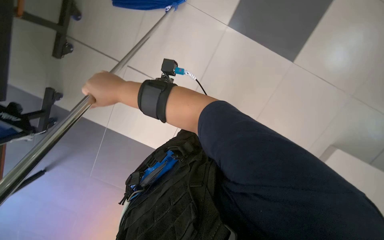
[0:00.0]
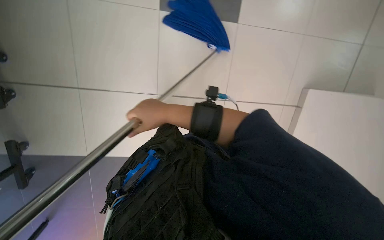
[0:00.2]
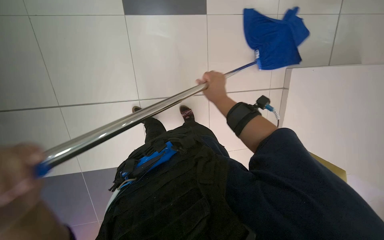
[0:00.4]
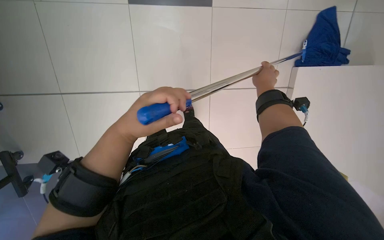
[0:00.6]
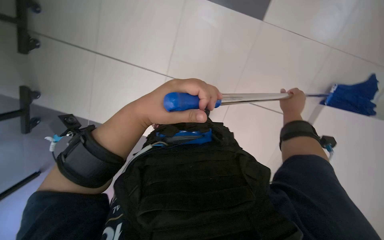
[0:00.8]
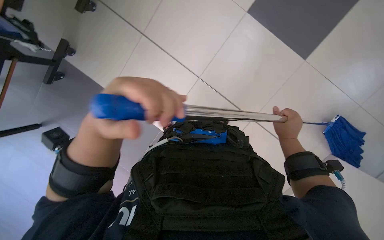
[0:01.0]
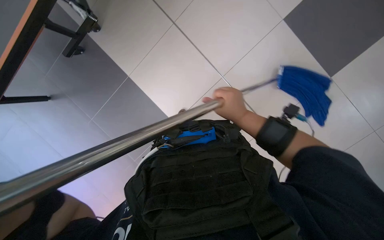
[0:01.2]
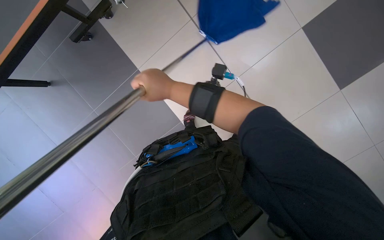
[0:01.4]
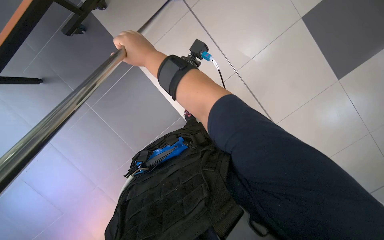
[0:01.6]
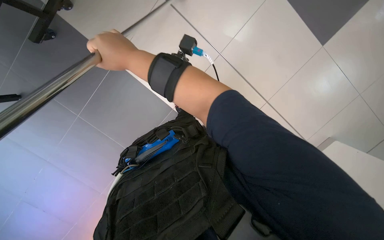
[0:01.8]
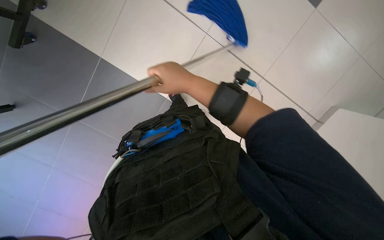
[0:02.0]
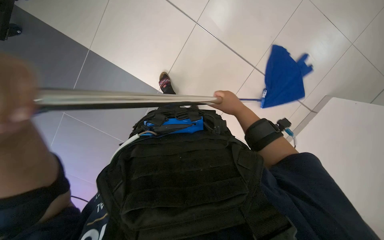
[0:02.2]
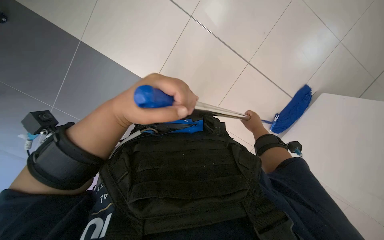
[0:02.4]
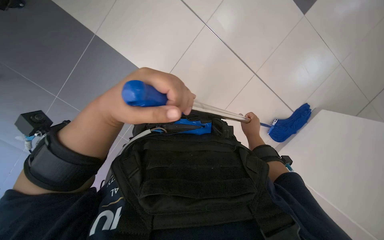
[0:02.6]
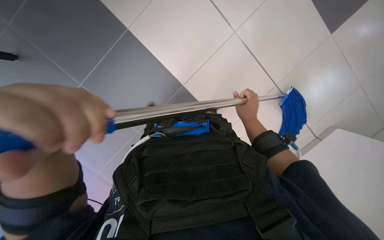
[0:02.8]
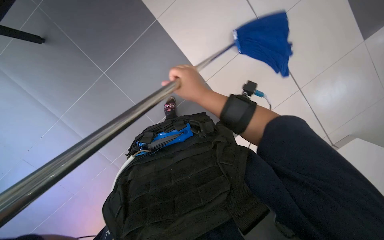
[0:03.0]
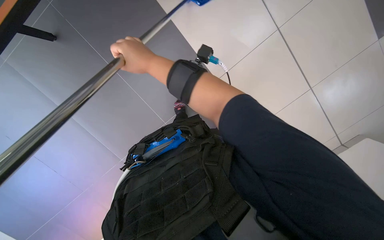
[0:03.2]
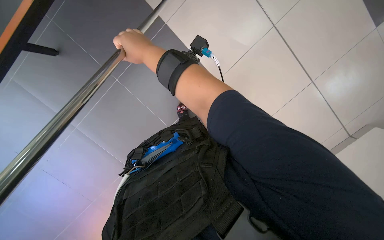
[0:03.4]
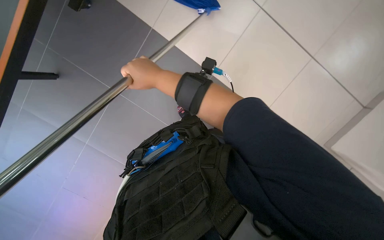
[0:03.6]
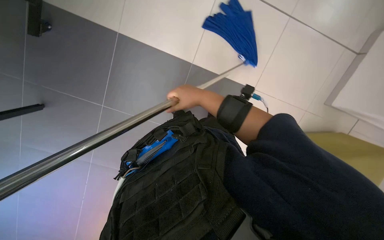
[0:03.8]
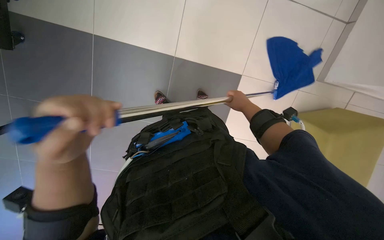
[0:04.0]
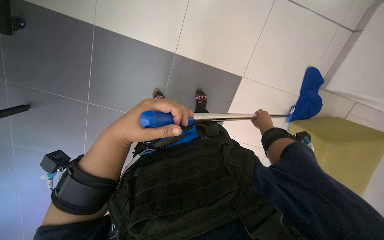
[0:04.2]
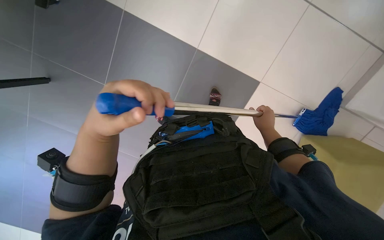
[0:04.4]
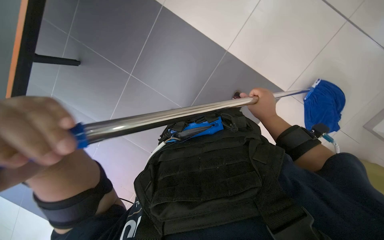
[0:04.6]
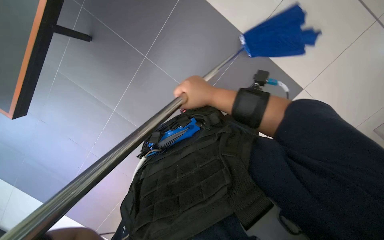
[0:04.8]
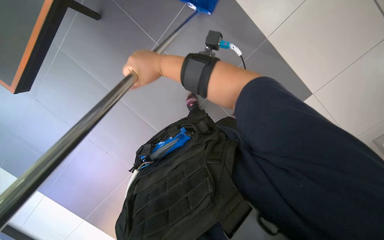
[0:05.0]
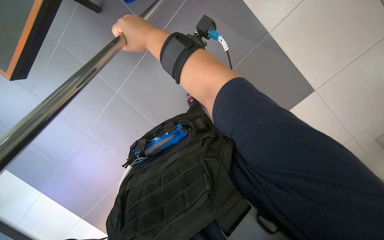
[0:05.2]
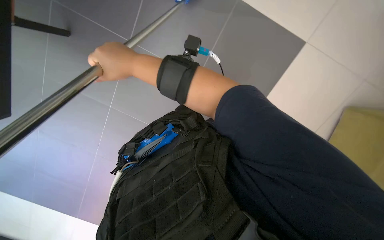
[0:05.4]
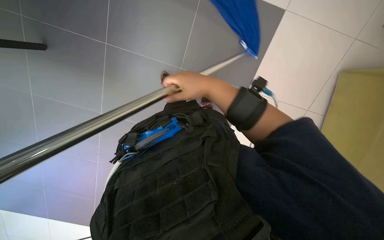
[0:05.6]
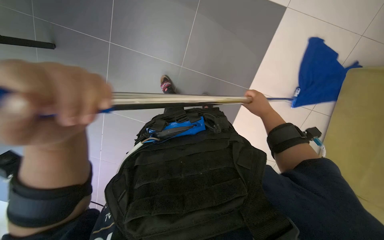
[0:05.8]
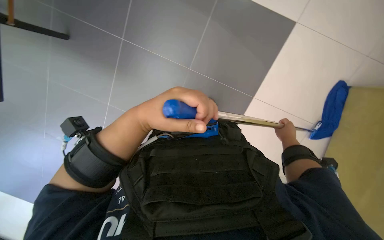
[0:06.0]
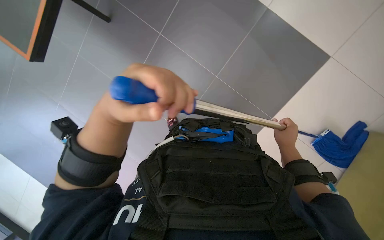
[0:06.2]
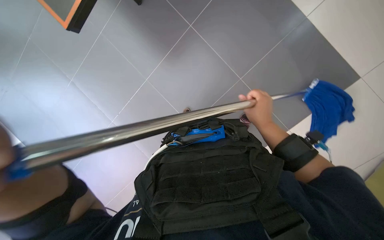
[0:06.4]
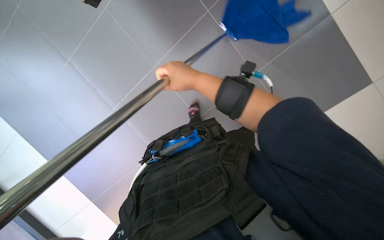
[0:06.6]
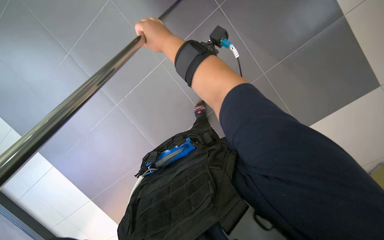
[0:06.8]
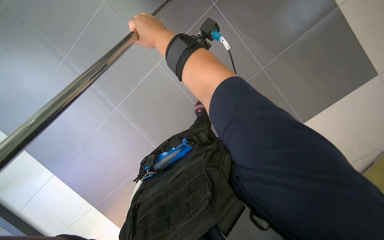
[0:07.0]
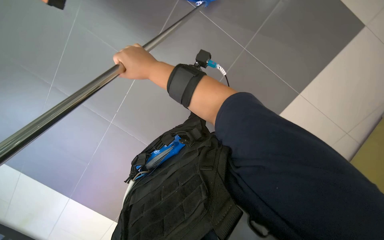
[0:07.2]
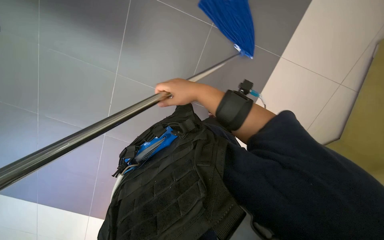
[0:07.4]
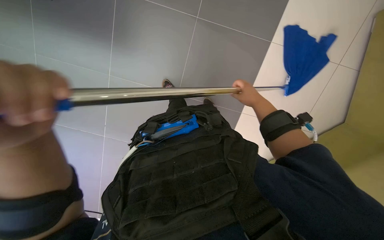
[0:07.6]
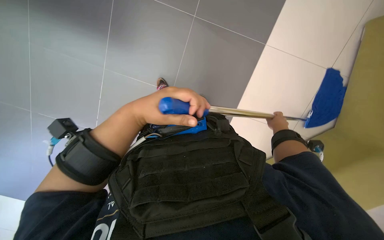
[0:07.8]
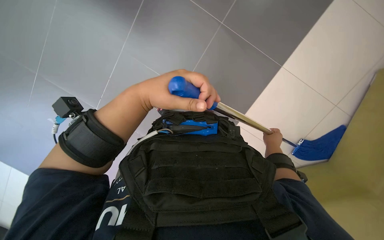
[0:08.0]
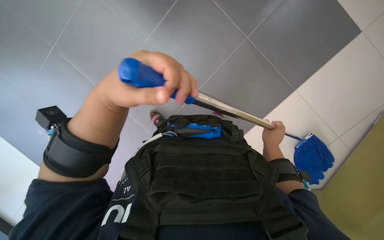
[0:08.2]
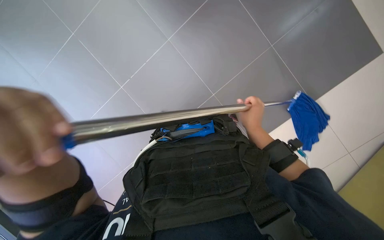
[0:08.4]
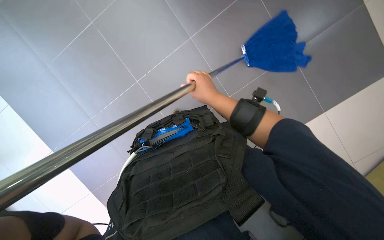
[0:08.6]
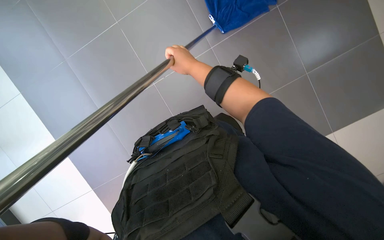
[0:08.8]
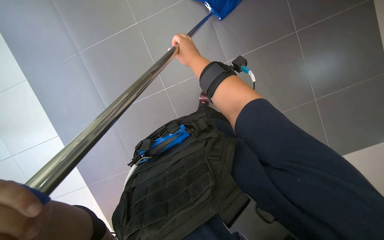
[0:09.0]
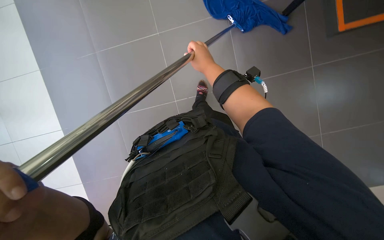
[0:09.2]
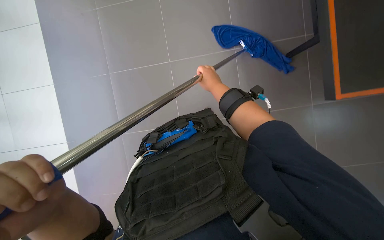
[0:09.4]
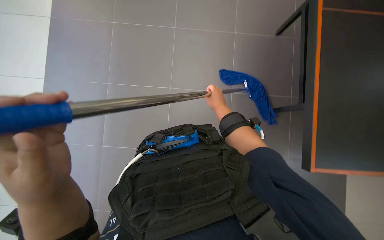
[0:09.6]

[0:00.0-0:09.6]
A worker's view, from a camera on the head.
Job: sweeping floor.
The whole recording: Sweeping the floor with mop. The worker sweeps the tiled floor using a mop.
0.0 to 1.6 s: The right hand travels to the right and back again, about 40 cm each way.
1.6 to 3.2 s: The scene rotates counterclockwise by some 35 degrees.
4.8 to 6.4 s: The right hand goes left and right, approximately 50 cm each way, reversing 2 times.
6.4 to 8.0 s: The scene rotates counterclockwise by some 25 degrees.
8.0 to 9.6 s: The wearer looks roughly 15 degrees further upward. The right hand travels to the left, up the picture and nearer to the camera by about 40 cm.

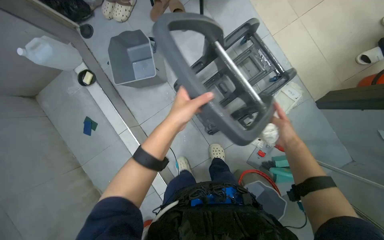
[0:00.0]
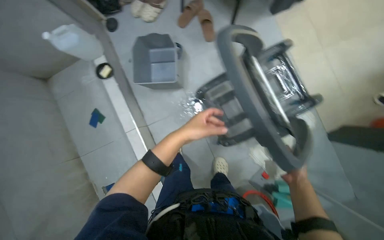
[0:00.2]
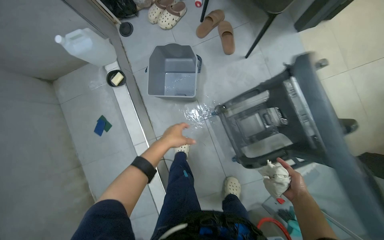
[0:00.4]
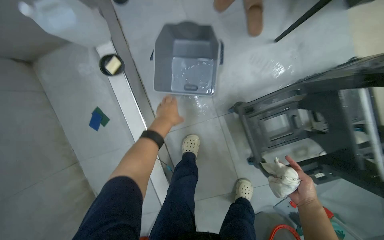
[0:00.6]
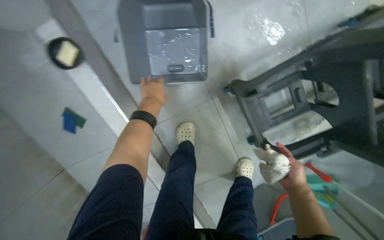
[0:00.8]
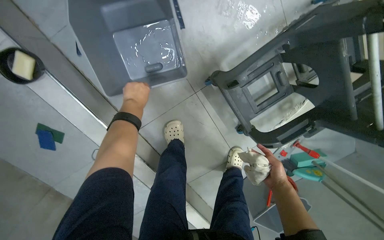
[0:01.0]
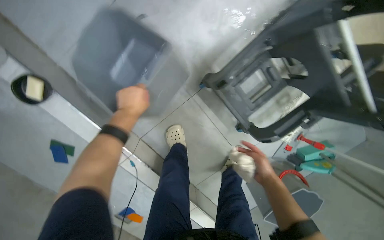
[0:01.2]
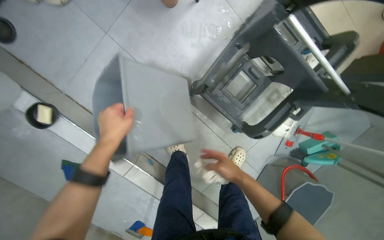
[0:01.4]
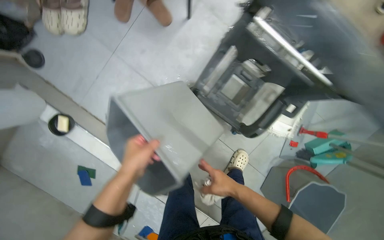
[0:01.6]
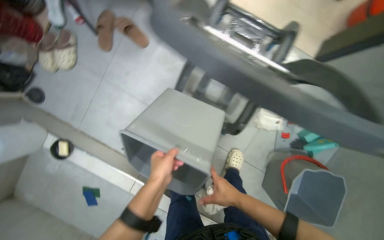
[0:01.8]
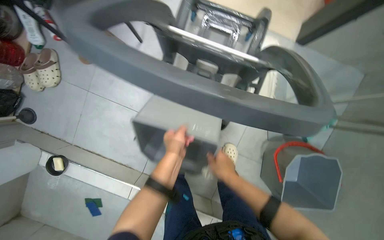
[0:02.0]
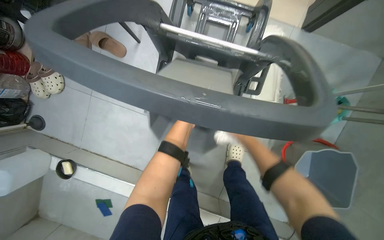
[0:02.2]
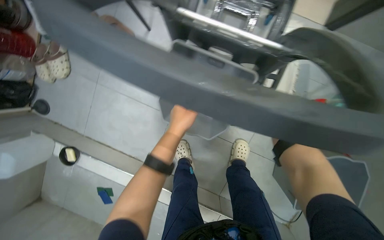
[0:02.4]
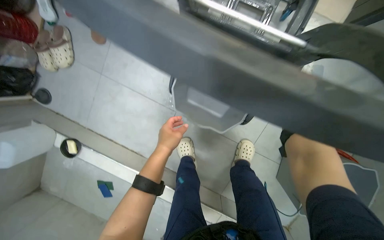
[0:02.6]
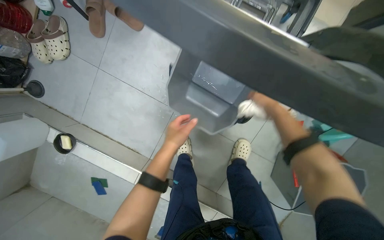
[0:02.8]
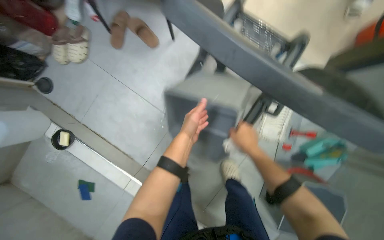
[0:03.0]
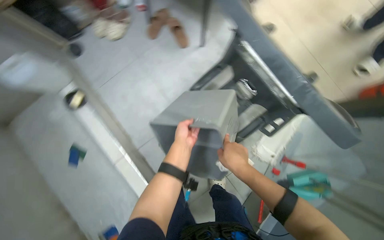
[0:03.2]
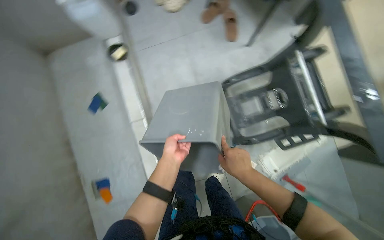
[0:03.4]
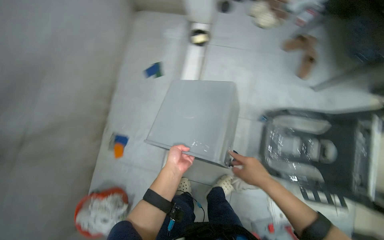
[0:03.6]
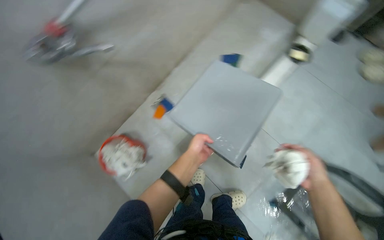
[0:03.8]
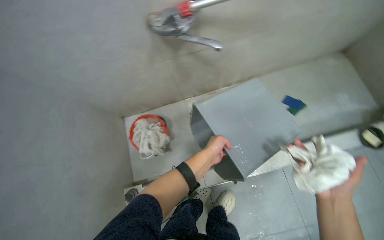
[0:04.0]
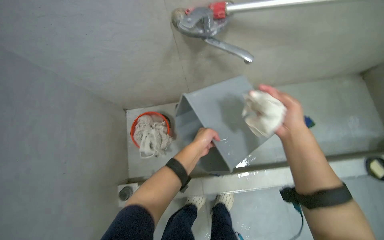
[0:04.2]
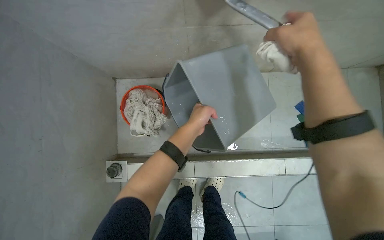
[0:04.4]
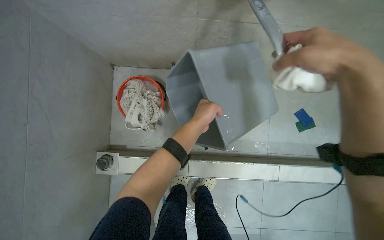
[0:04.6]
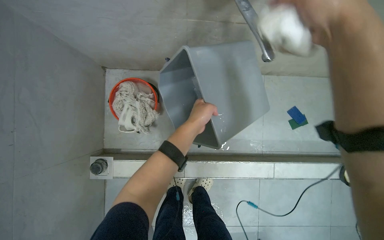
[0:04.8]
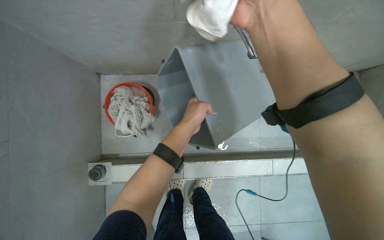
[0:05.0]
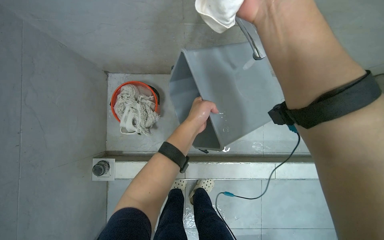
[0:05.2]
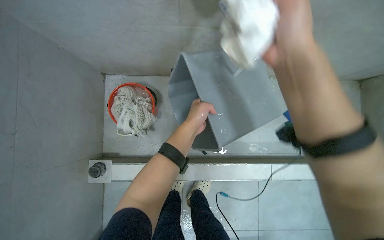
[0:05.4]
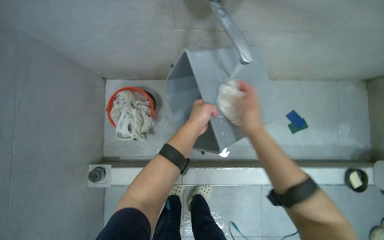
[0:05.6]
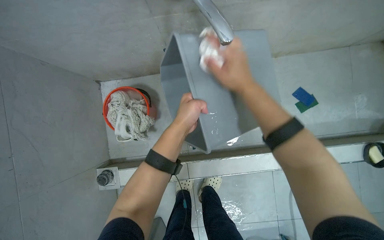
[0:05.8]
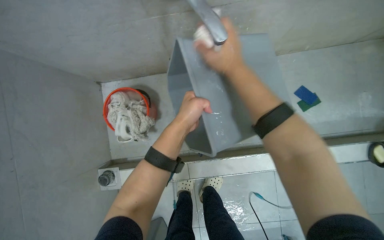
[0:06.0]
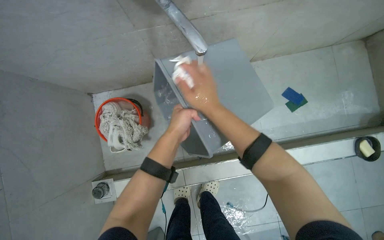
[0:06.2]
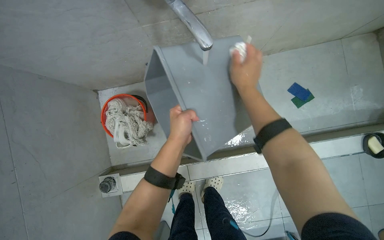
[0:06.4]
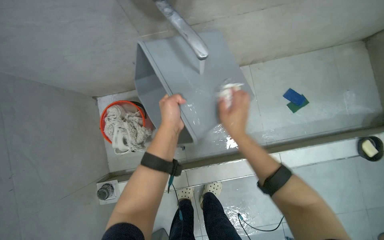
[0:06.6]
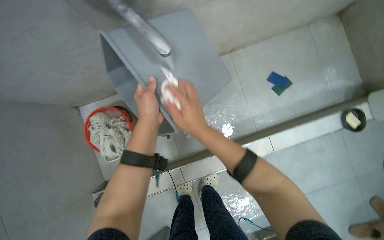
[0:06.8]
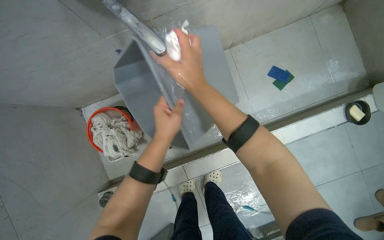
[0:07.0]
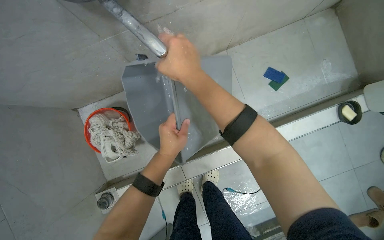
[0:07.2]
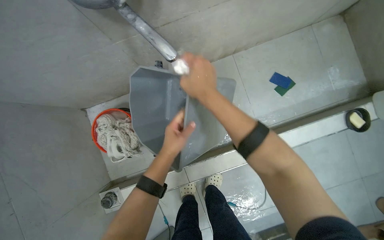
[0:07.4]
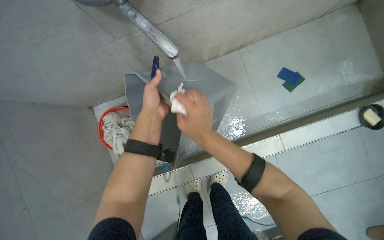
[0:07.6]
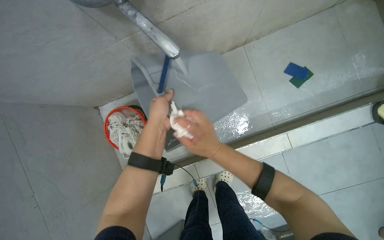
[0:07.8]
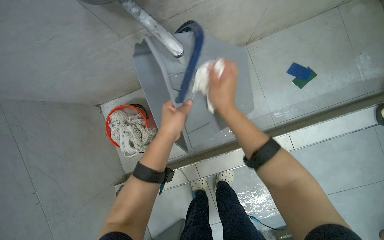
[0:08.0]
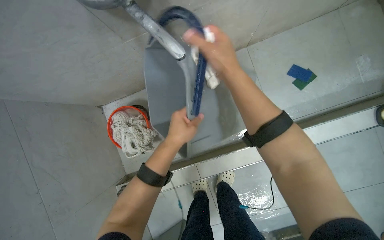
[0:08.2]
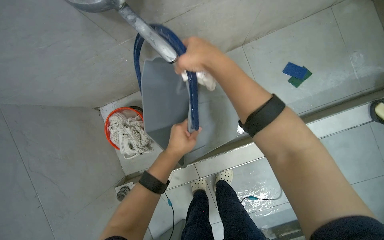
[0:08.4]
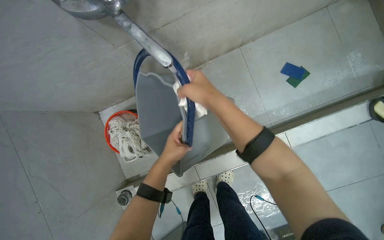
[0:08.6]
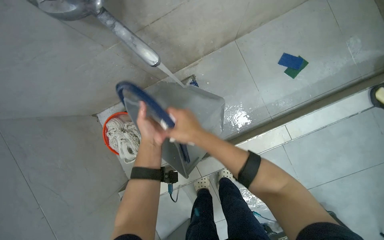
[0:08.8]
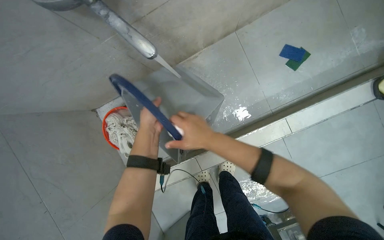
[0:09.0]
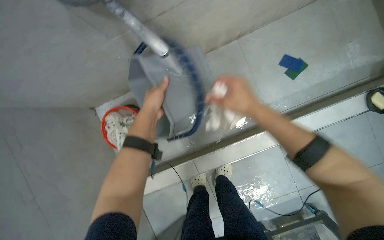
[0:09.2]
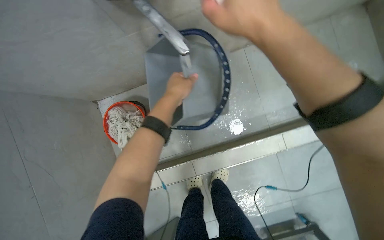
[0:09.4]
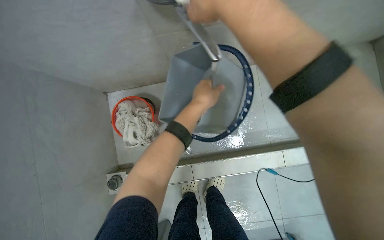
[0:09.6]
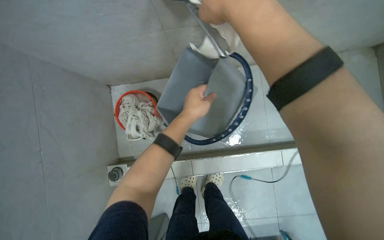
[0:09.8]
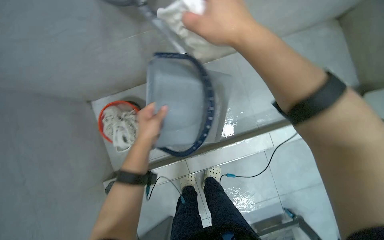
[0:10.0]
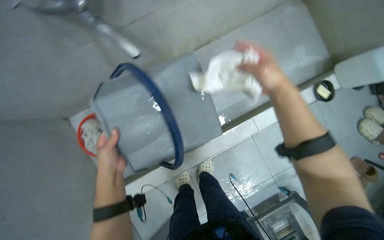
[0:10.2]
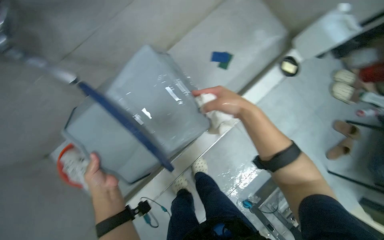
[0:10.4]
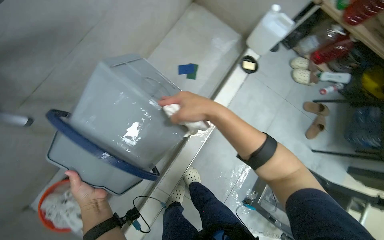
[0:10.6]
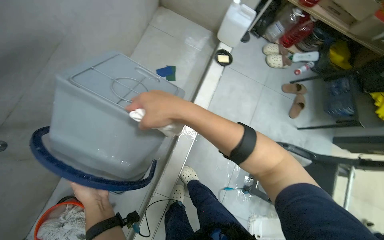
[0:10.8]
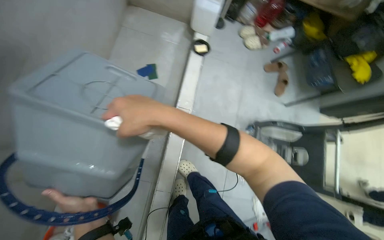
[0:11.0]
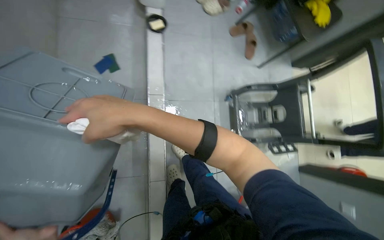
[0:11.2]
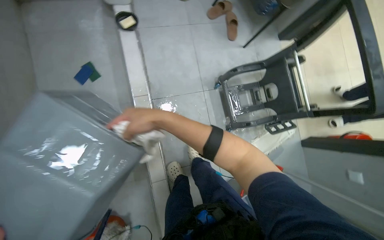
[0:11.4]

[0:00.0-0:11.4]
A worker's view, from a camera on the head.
Job: preparing cleaning supplies.
The whole recording: Cleaning buckets for the cart. The worker cleans two grey buckets under running water with a white cloth.
0.0 to 1.4 s: The camera travels some 50 cm. The wearer looks roughly 15 degrees further downward.
1.4 to 2.8 s: The left hand shifts roughly 30 cm to the right.
2.8 to 4.2 s: The head travels roughly 1 m. The head turns to the left by some 140 degrees.
4.2 to 5.6 s: The right hand moves to the left, approximately 10 cm, and goes nearer to the camera and returns, some 10 cm each way.
5.6 to 7.2 s: The right hand moves up the picture, approximately 10 cm.
7.2 to 8.6 s: The left hand reaches approximately 10 cm up the picture, then returns; the right hand travels down the picture and back again, about 15 cm each way.
10.0 to 11.4 s: The camera is carried some 50 cm. The wearer's head swings some 85 degrees to the right.
